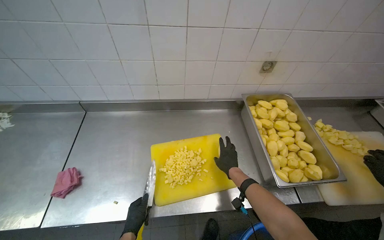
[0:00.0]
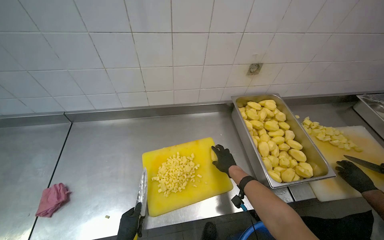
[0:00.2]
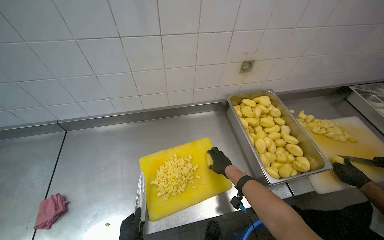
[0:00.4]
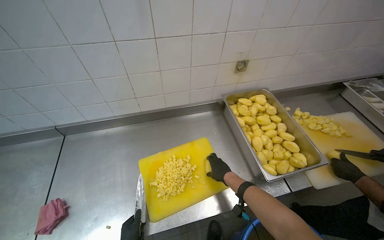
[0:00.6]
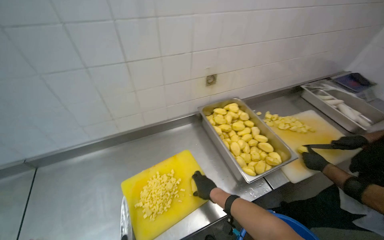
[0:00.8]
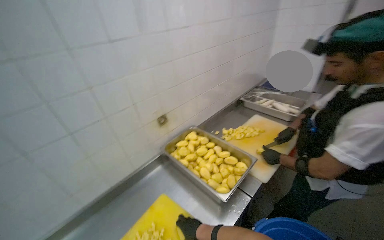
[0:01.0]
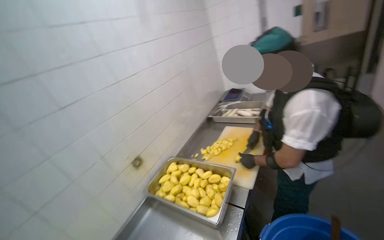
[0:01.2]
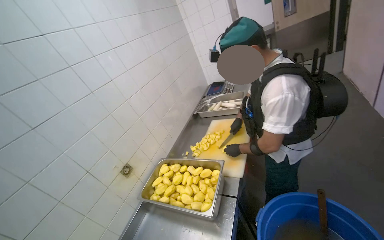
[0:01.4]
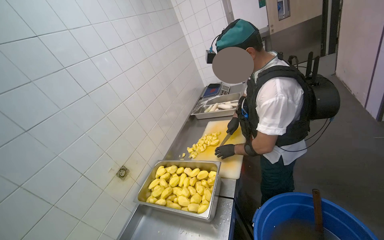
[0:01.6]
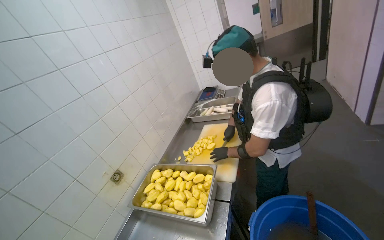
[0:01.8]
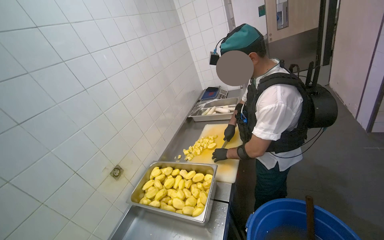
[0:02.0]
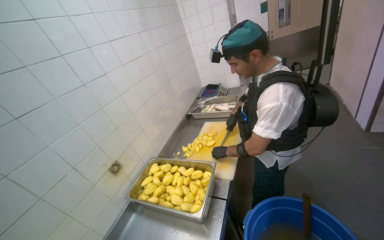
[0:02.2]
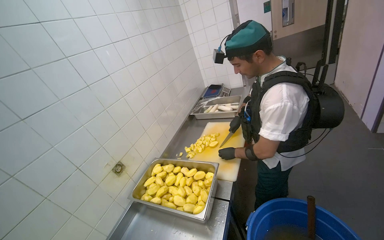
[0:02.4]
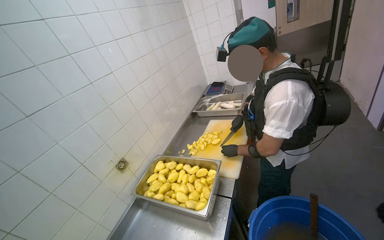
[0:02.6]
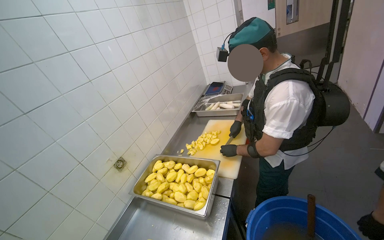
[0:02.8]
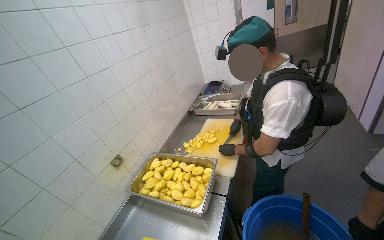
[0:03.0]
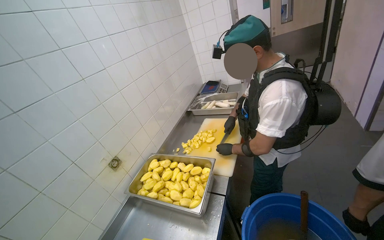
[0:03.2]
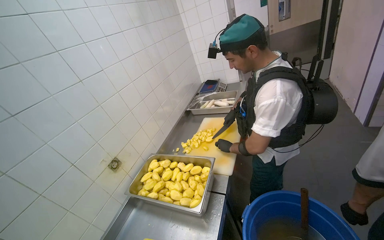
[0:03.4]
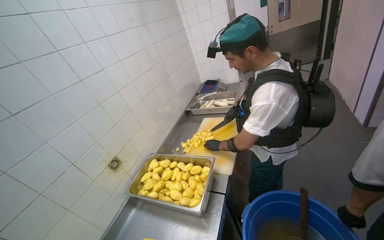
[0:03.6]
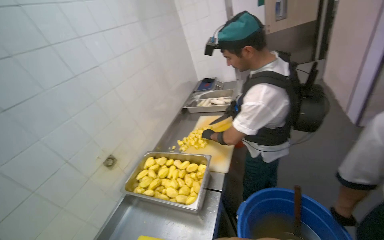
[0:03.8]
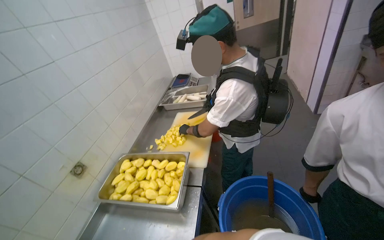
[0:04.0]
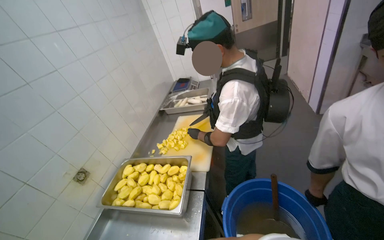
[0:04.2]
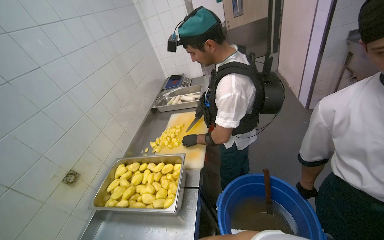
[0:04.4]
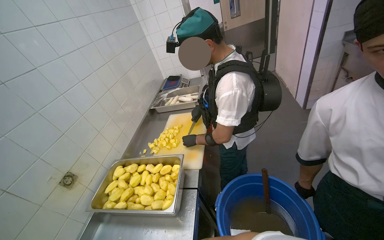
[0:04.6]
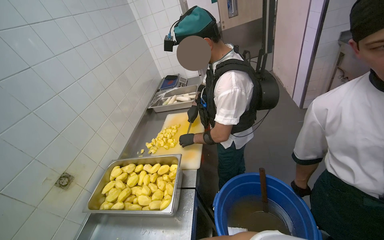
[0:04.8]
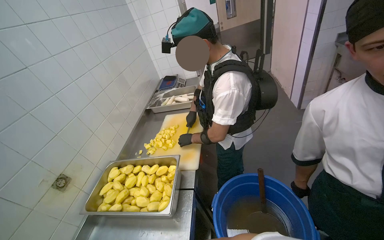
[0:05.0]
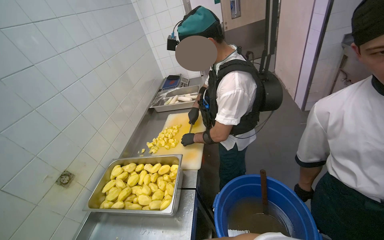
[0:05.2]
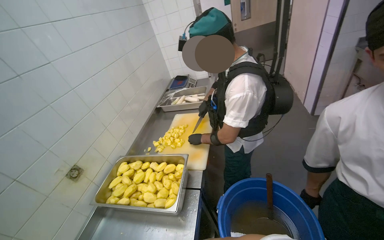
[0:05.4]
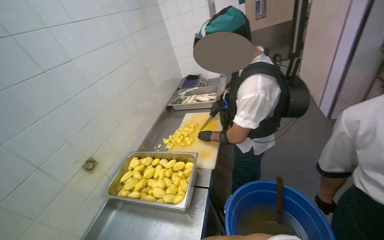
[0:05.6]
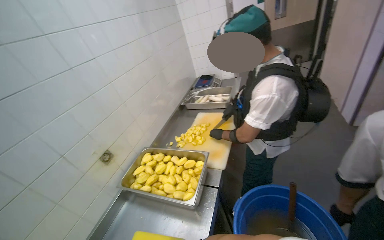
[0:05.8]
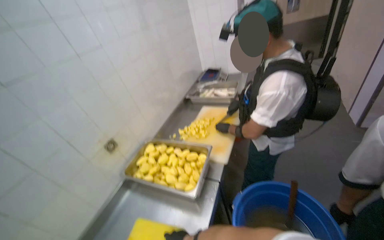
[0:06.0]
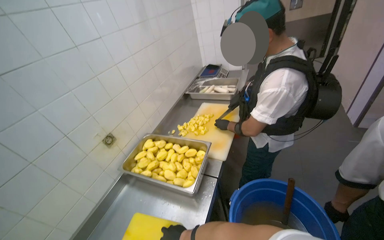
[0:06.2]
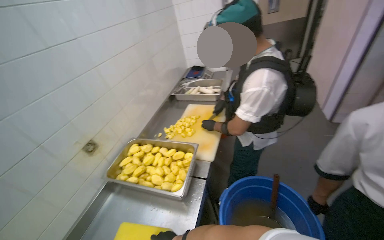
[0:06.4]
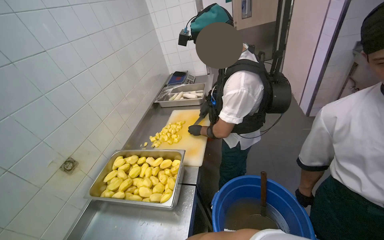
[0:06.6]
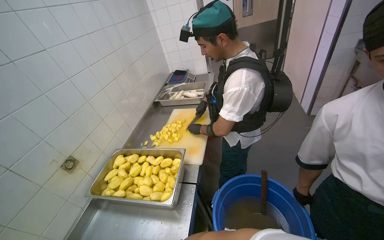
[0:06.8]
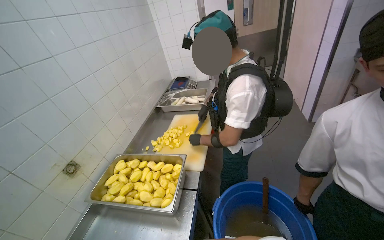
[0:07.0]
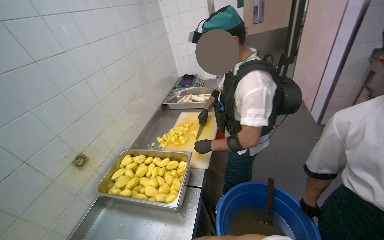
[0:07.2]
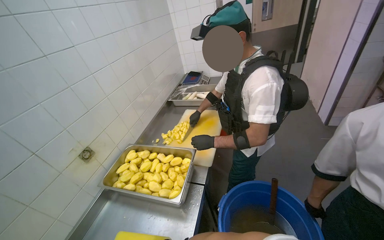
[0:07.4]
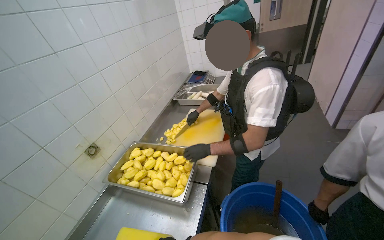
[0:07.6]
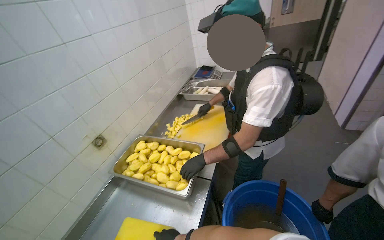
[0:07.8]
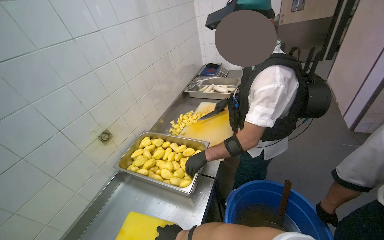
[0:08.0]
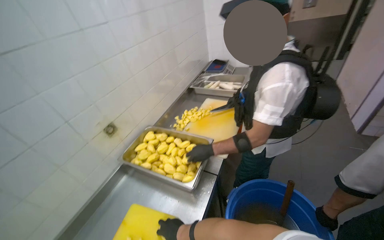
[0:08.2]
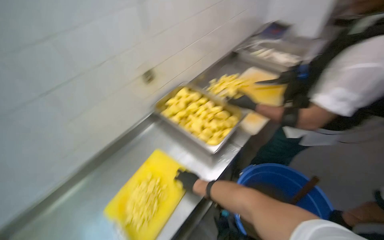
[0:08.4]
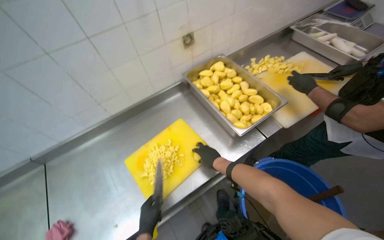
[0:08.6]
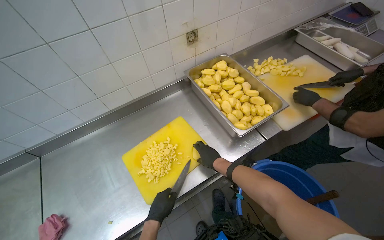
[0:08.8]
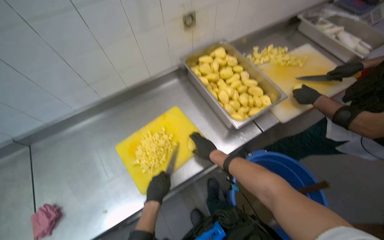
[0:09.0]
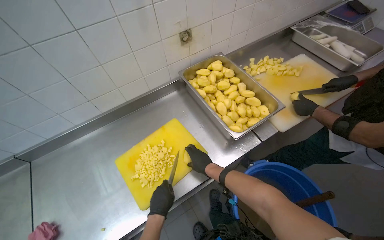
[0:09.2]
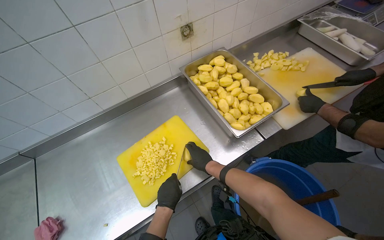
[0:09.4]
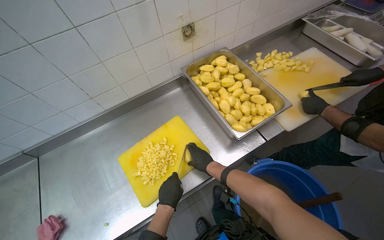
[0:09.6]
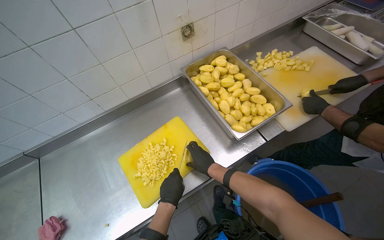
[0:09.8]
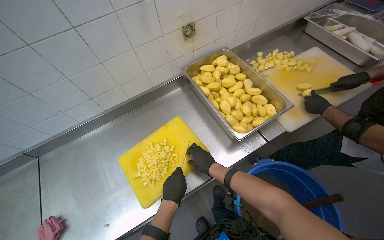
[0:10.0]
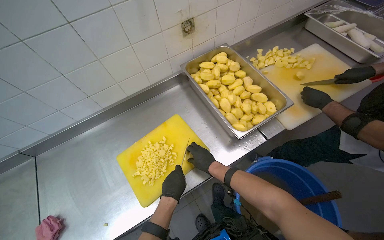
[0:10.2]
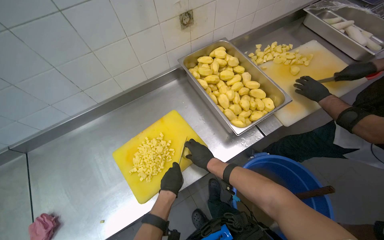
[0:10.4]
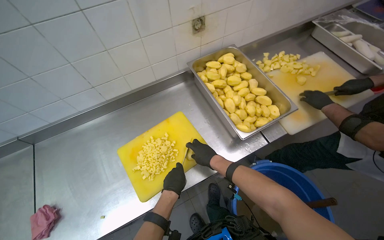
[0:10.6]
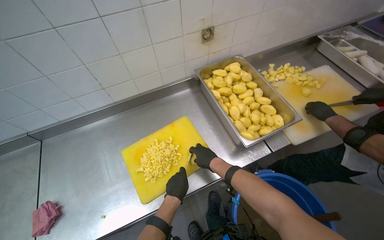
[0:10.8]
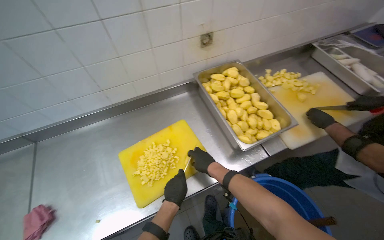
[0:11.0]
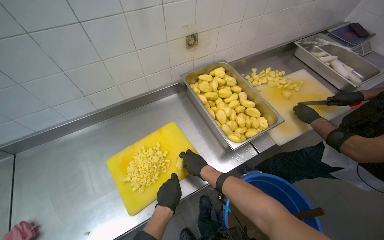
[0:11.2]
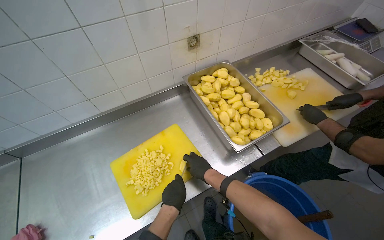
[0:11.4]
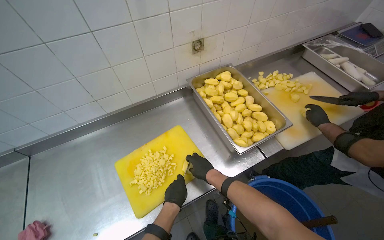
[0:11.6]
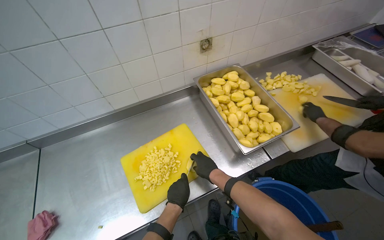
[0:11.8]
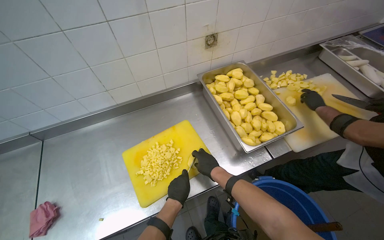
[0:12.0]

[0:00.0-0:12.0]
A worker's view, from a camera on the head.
Job: preparing food.
The whole recording: Chopping potatoes into cubes. The worker chops peeled potatoes into small cubes on a yellow cutting board.
0:00.0 to 0:01.6: The wearer looks some 70 degrees further to the right. The camera pitches upward, by some 30 degrees.
0:06.0 to 0:07.6: The right hand heads nearer to the camera and down the picture, covering about 15 cm.
0:07.6 to 0:09.0: The wearer's head swings approximately 40 degrees to the left. The view tilts about 30 degrees downward.
0:09.0 to 0:10.4: The hands make small movements and keep their place.
0:10.4 to 0:12.0: The hands work in one place, with small movements.

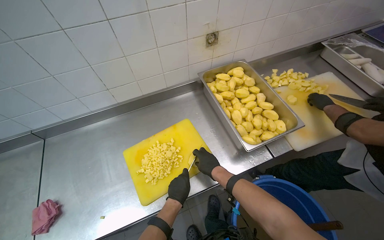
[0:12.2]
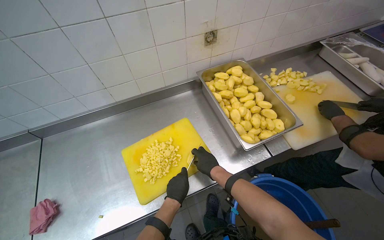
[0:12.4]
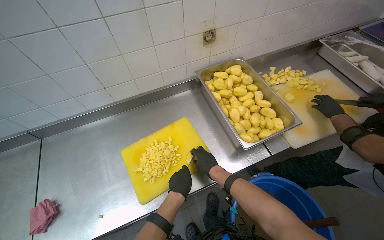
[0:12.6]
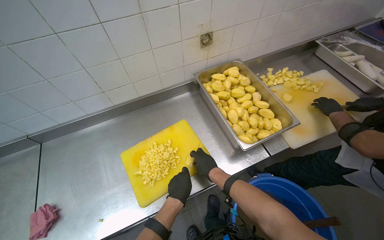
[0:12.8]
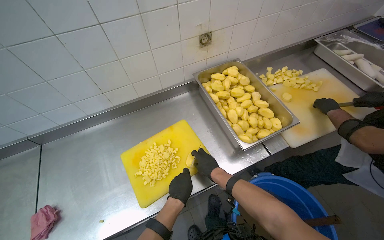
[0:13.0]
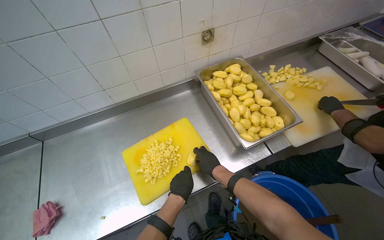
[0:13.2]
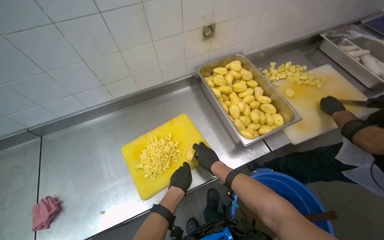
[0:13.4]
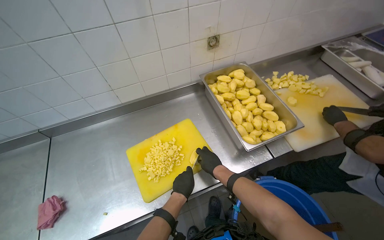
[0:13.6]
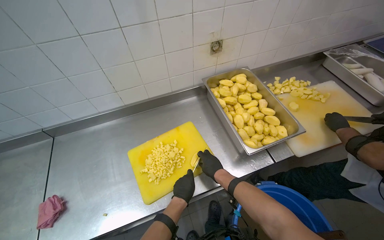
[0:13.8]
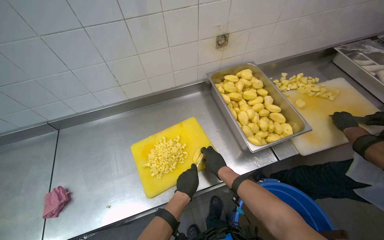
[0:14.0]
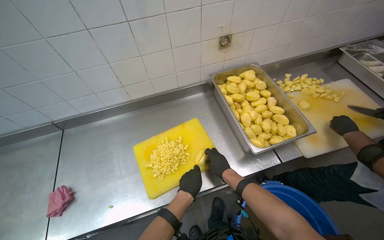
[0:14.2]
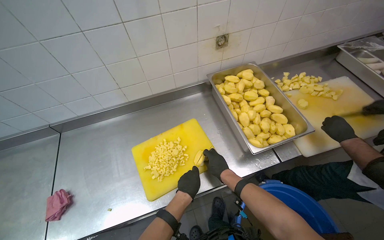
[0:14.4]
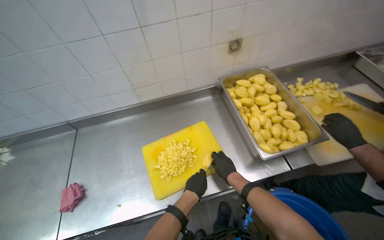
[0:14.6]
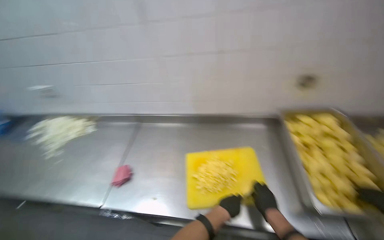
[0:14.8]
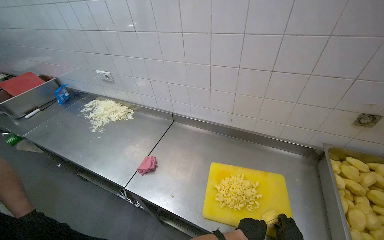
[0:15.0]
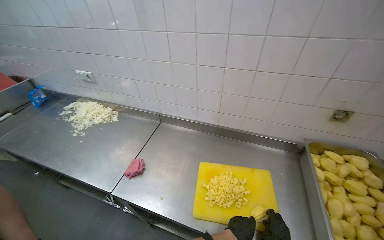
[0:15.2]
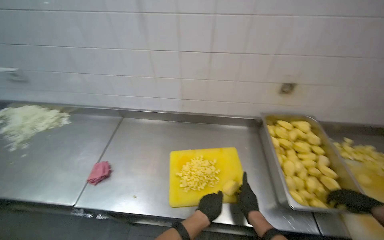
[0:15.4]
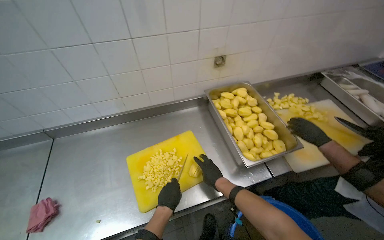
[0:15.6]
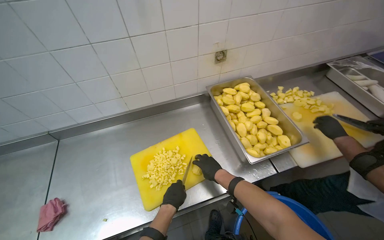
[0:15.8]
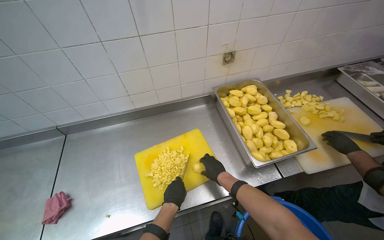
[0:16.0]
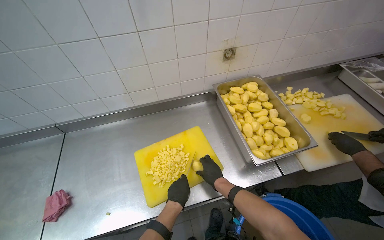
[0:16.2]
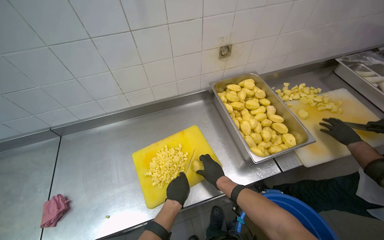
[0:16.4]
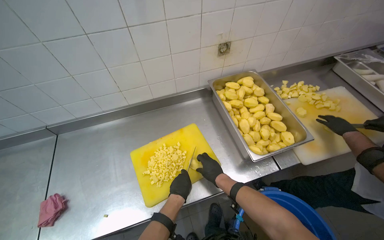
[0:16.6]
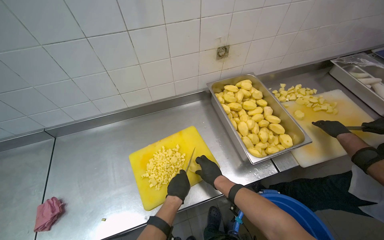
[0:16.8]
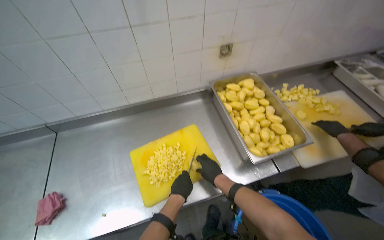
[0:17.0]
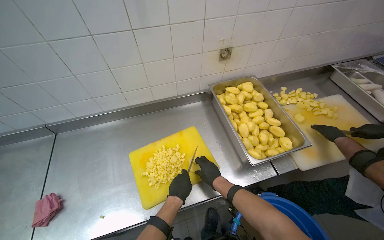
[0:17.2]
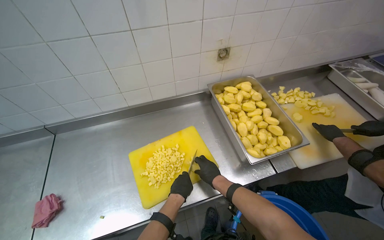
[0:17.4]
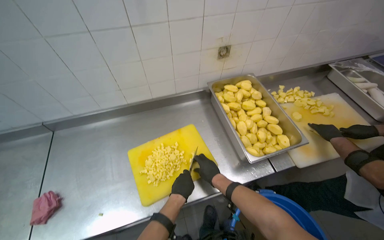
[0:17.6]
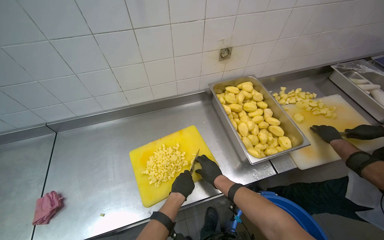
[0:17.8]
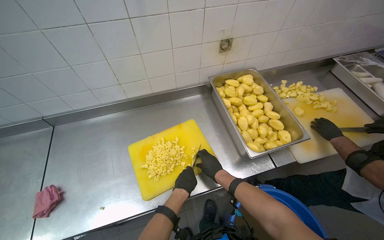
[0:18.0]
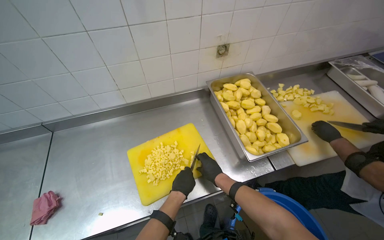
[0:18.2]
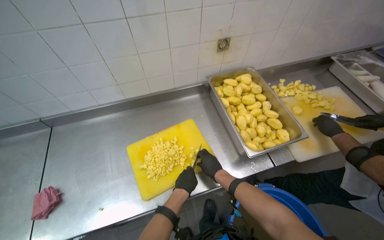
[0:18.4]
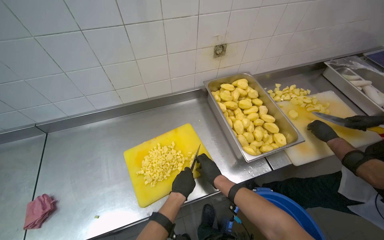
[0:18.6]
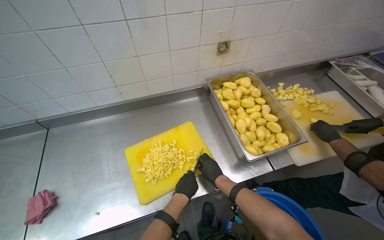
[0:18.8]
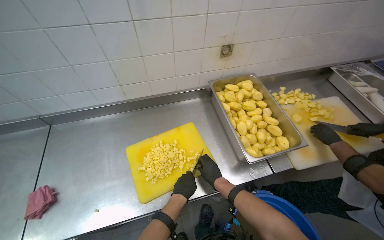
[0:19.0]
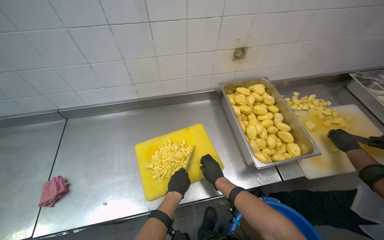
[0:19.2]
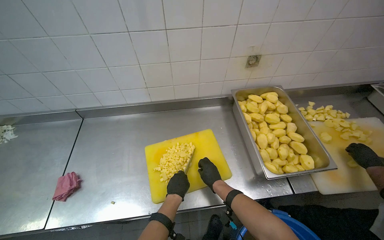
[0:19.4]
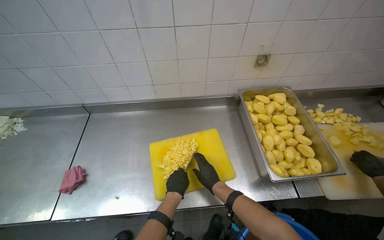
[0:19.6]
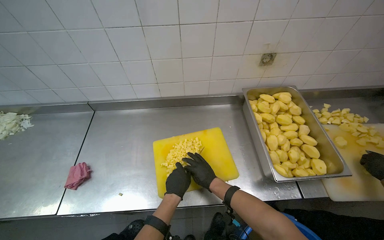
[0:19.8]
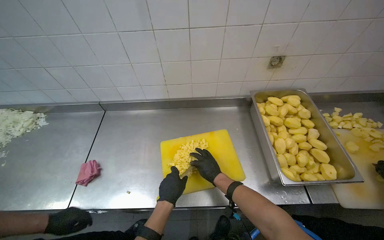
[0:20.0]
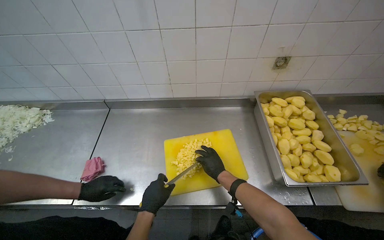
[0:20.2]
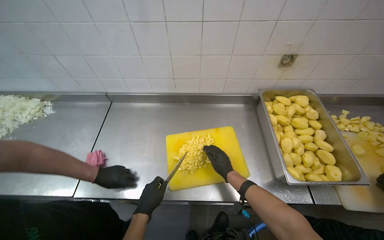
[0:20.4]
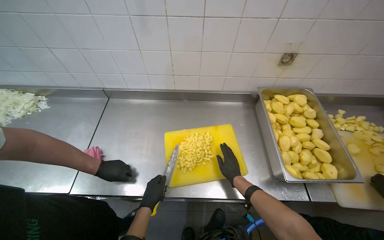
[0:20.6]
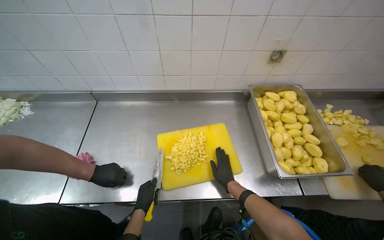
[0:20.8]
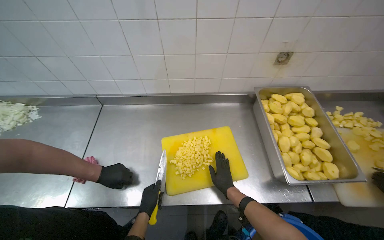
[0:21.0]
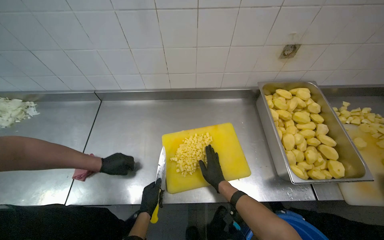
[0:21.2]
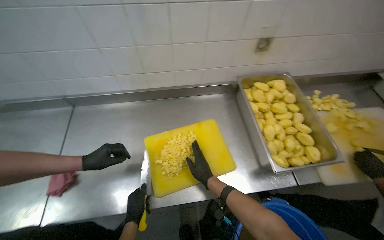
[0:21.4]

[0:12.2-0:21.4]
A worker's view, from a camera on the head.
Job: preparing food.
The whole recording: Chopping potatoes into cubes. The worker chops peeled potatoes into small cubes on a yellow cutting board.
0:12.2 to 0:13.8: The hands make small movements and keep their place.
0:13.8 to 0:15.2: The head turns to the left by roughly 40 degrees.
0:15.2 to 0:16.8: The head turns to the right by some 35 degrees. The camera pitches downward, by some 15 degrees.
0:16.8 to 0:18.4: The hands are busy where they are.
0:19.8 to 0:21.4: The left hand travels to the left and down the picture by roughly 20 cm.
